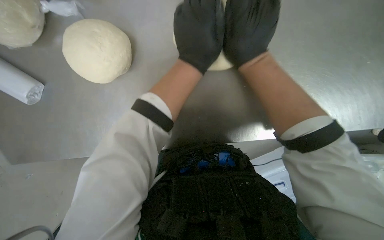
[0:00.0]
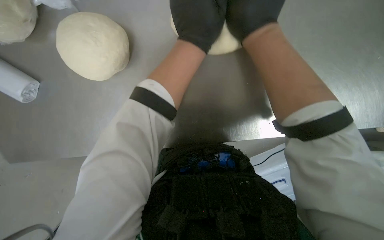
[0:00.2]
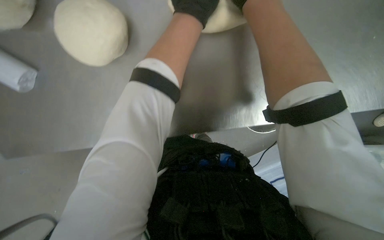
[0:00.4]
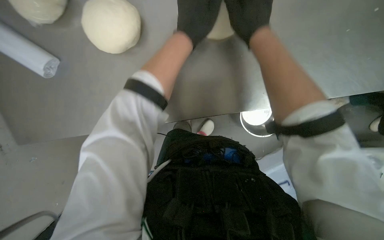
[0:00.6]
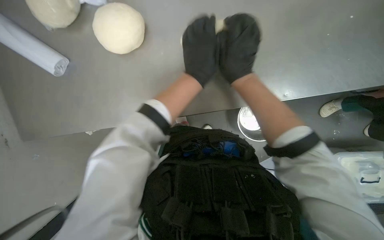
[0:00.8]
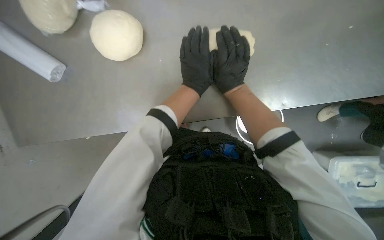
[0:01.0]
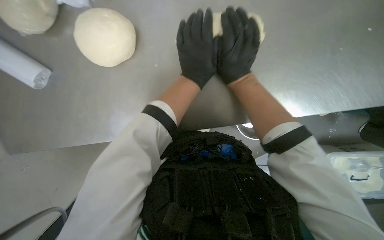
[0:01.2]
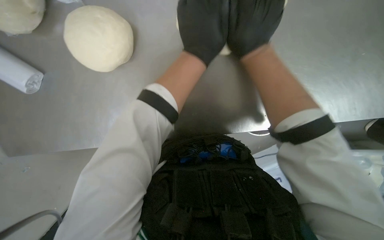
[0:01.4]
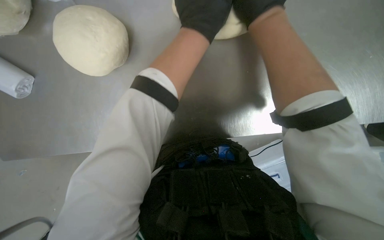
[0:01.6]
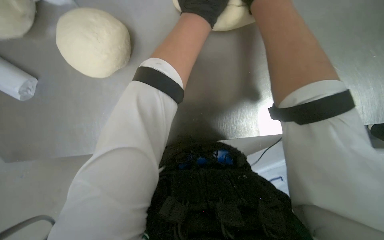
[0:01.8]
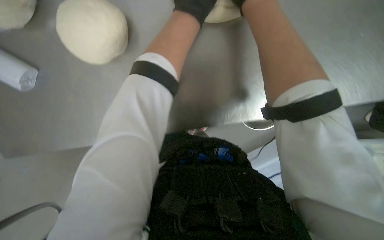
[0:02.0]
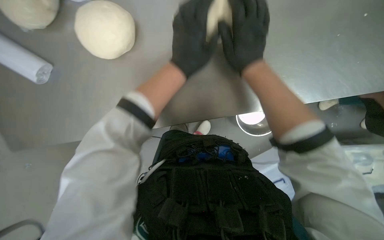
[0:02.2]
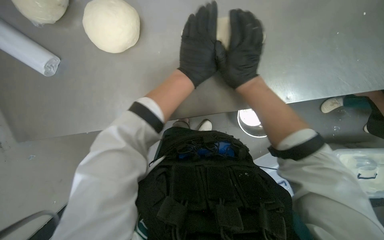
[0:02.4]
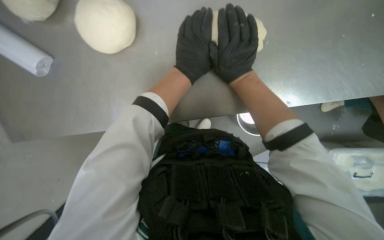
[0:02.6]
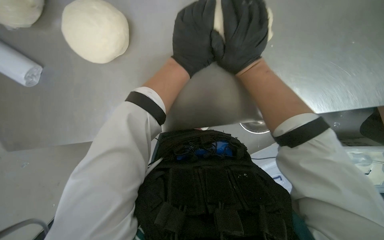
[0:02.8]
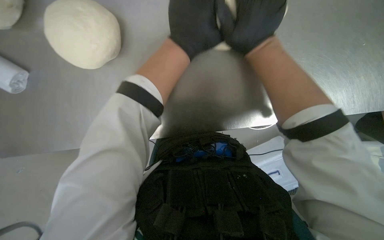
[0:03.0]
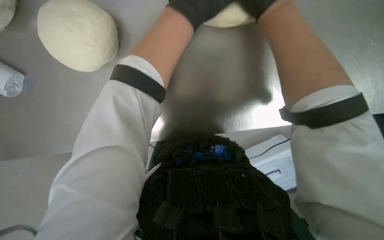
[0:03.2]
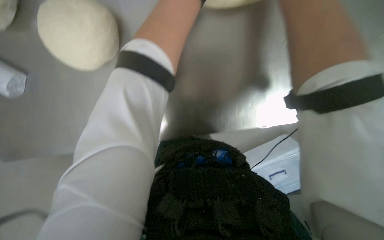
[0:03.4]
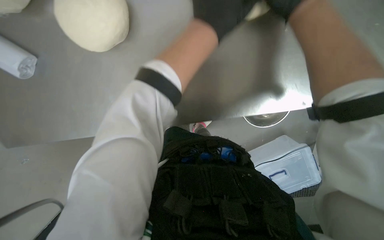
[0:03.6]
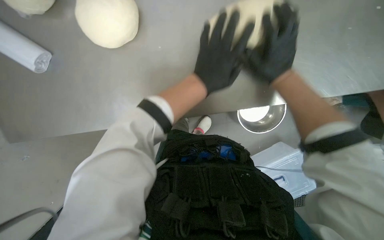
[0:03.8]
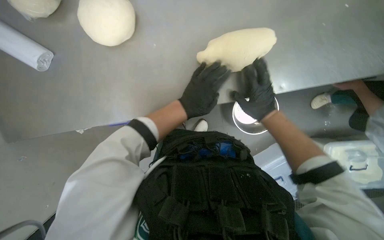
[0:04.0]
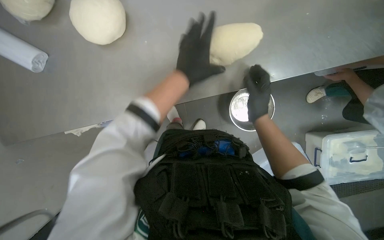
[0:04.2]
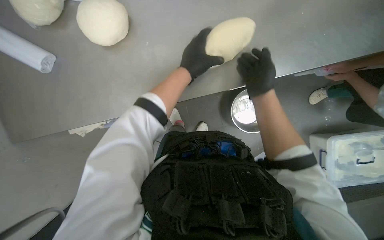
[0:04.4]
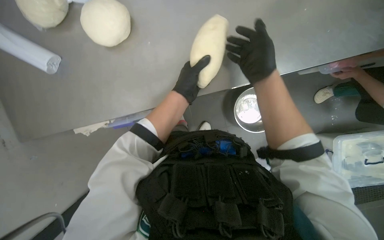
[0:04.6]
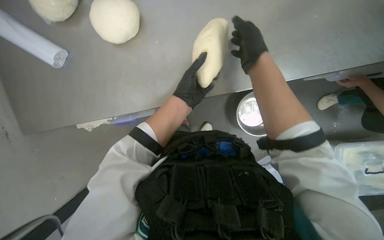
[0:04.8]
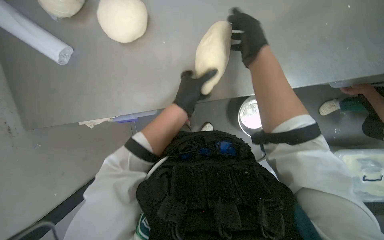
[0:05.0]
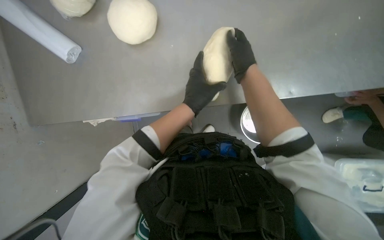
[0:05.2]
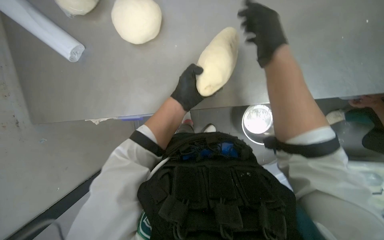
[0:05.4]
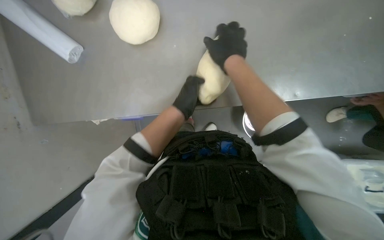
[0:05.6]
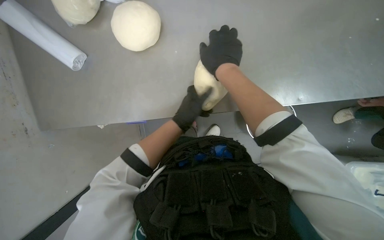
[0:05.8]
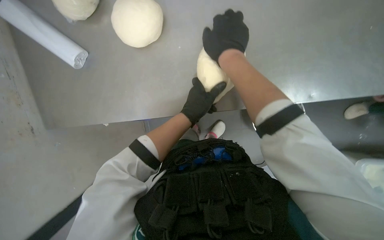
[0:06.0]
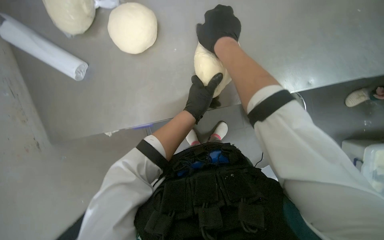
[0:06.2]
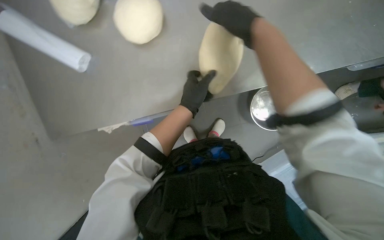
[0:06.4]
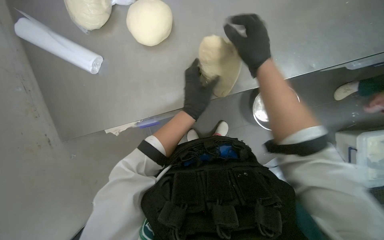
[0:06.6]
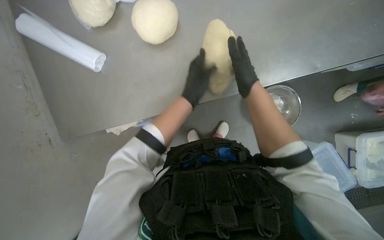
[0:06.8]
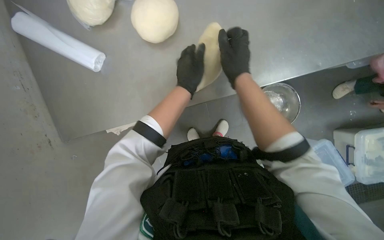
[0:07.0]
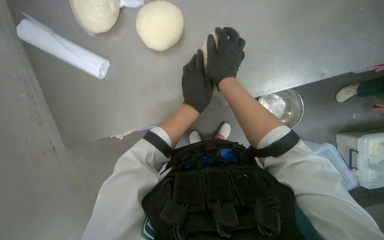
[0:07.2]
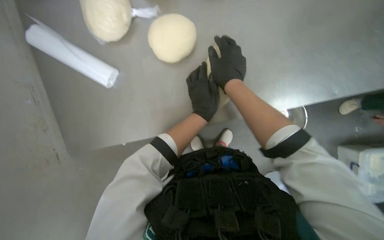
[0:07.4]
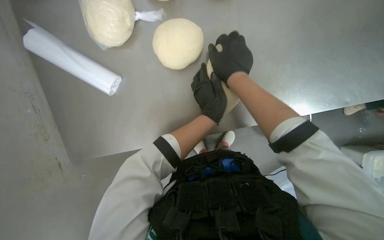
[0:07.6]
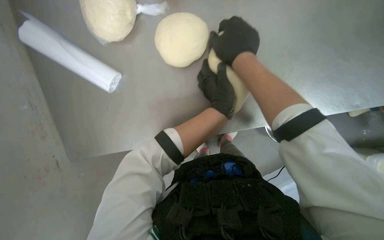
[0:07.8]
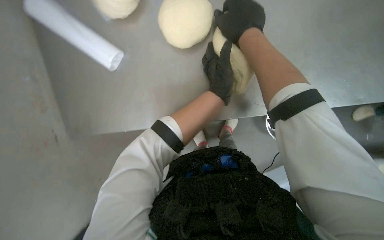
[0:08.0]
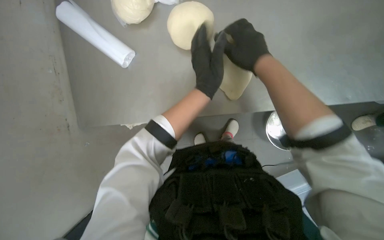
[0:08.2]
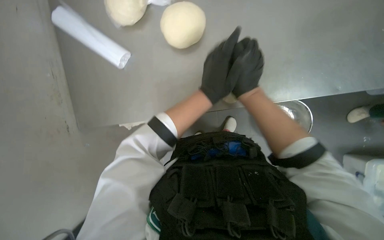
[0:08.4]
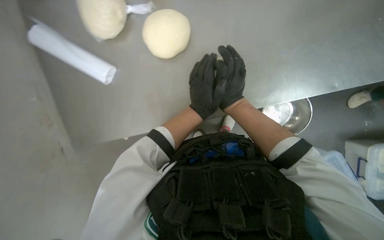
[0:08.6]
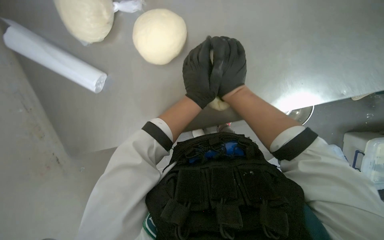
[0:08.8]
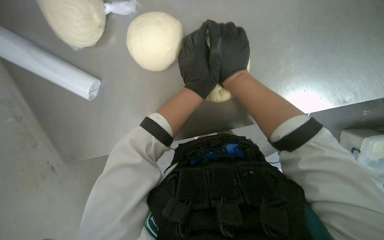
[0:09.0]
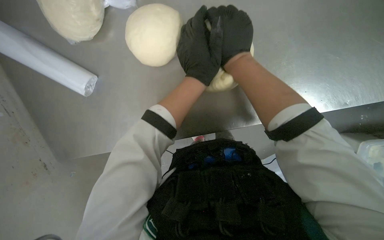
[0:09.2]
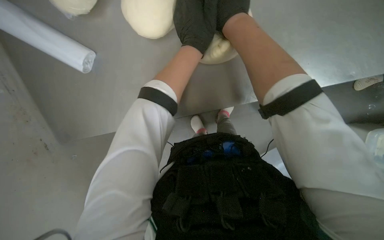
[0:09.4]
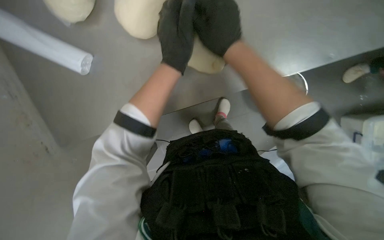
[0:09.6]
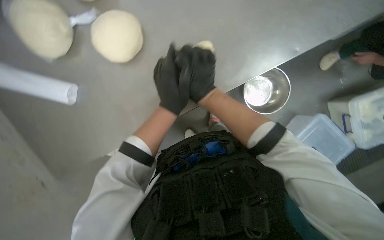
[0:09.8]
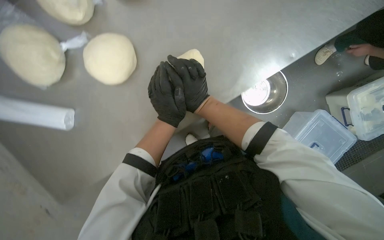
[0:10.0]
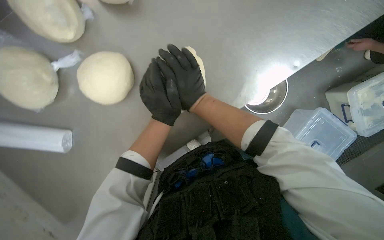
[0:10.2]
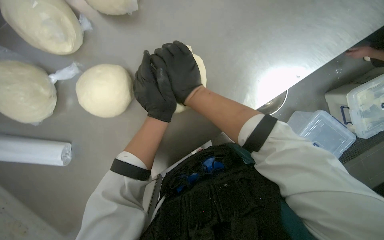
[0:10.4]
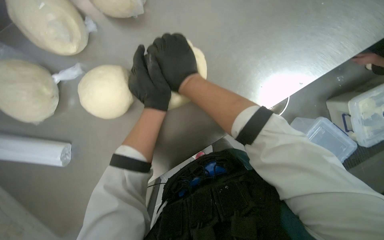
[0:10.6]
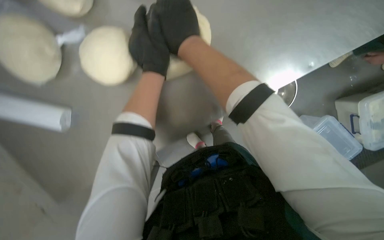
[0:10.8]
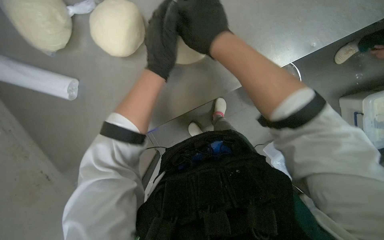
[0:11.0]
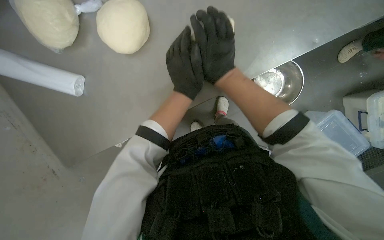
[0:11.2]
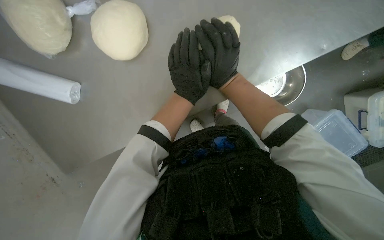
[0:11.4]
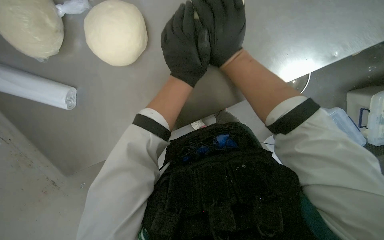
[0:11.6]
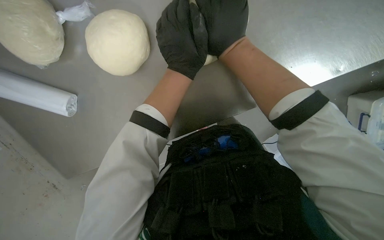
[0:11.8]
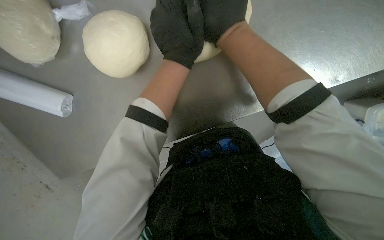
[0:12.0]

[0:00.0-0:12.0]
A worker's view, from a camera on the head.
Job: preparing food.
The whole recording: Shaping dough on counter. The worker kneads and shapes dough into an elongated form on the counter.
0:00.0 to 0:01.6: The right hand moves nearer to the camera, some 10 cm; the left hand heads up the picture, covering about 10 cm.
0:01.6 to 0:03.0: The right hand travels farther from the camera by some 10 cm.
0:03.0 to 0:04.4: The left hand reaches some 5 cm farther from the camera, then returns.
0:04.4 to 0:06.0: The right hand is displaced to the left and nearer to the camera by approximately 20 cm; the left hand is displaced down the picture by roughly 10 cm.
0:07.6 to 0:09.0: The right hand travels up the picture and back again, some 5 cm each way.
0:09.0 to 0:10.4: The right hand moves roughly 10 cm up the picture and comes back.

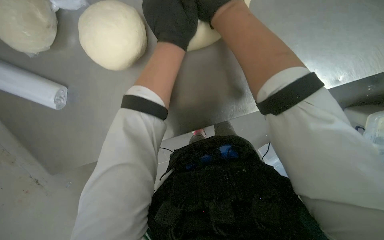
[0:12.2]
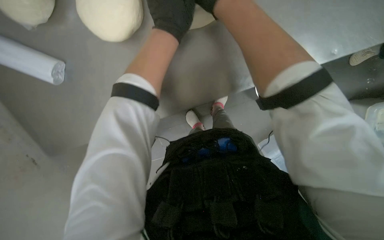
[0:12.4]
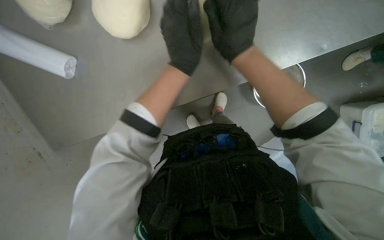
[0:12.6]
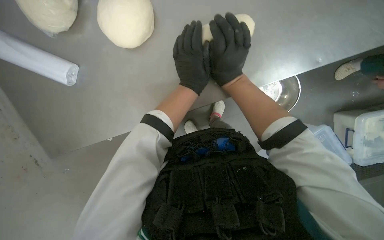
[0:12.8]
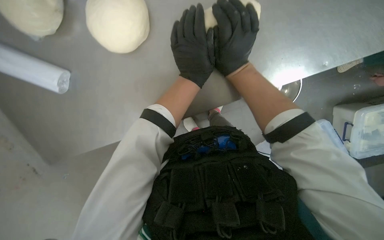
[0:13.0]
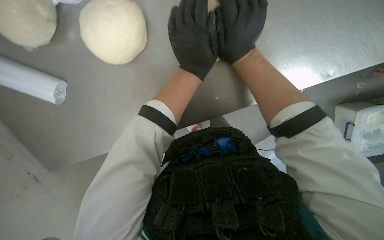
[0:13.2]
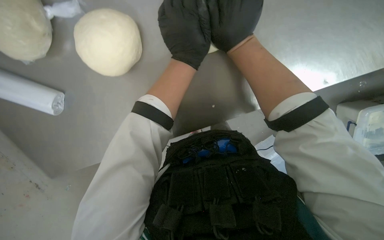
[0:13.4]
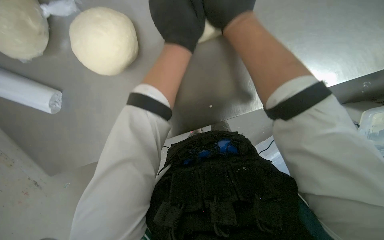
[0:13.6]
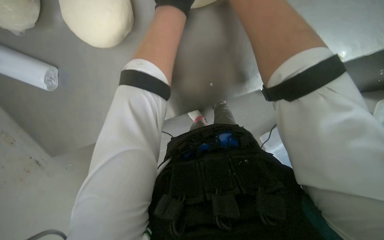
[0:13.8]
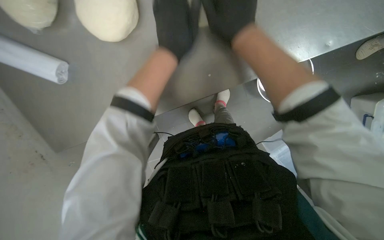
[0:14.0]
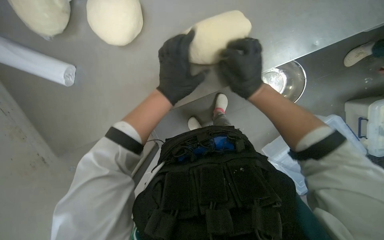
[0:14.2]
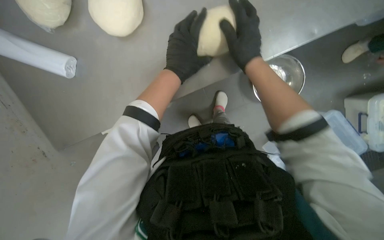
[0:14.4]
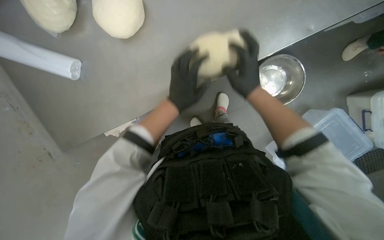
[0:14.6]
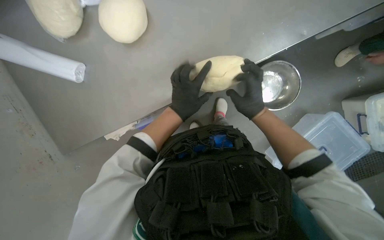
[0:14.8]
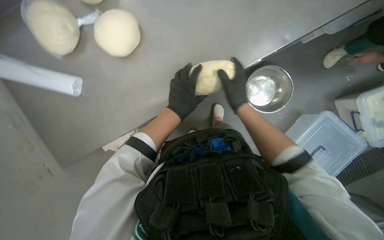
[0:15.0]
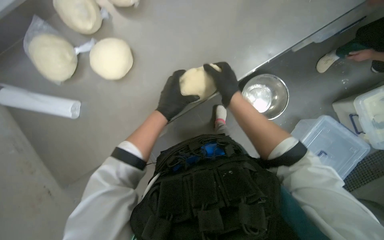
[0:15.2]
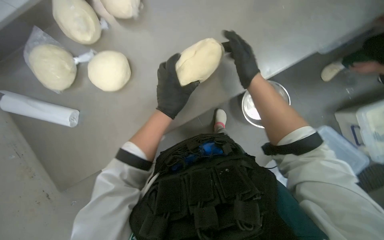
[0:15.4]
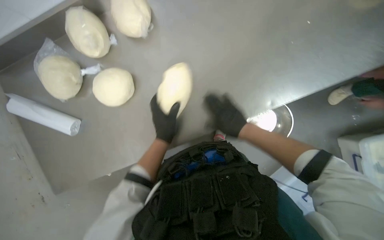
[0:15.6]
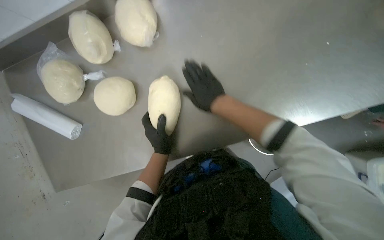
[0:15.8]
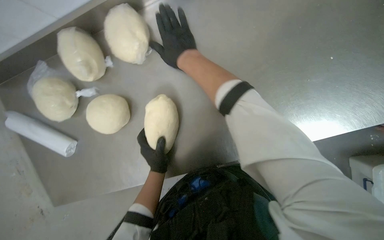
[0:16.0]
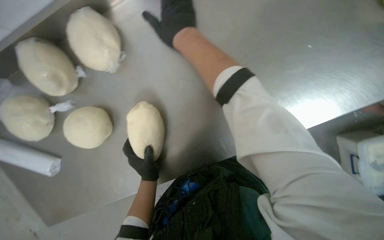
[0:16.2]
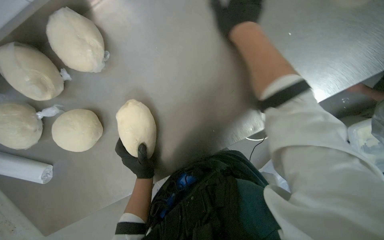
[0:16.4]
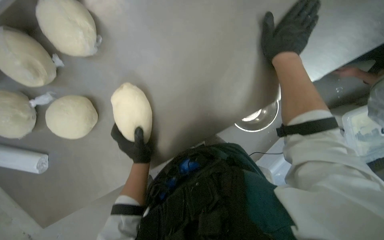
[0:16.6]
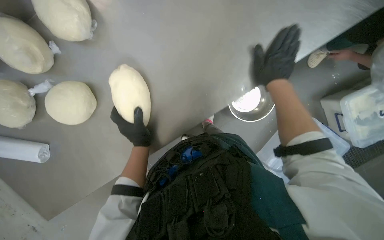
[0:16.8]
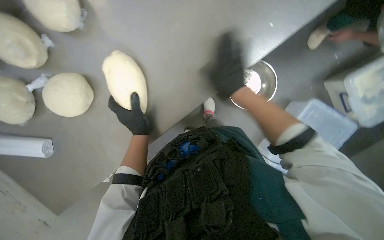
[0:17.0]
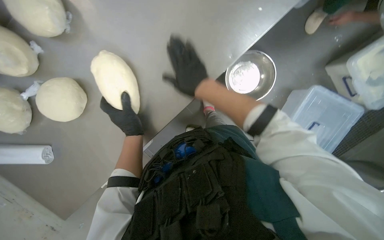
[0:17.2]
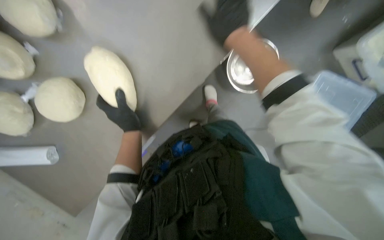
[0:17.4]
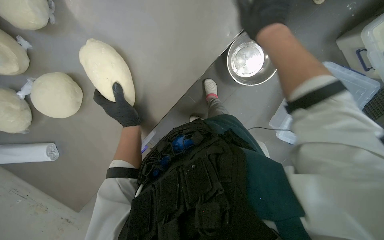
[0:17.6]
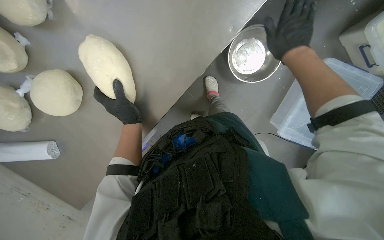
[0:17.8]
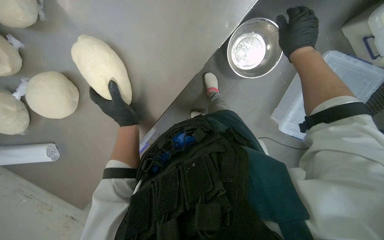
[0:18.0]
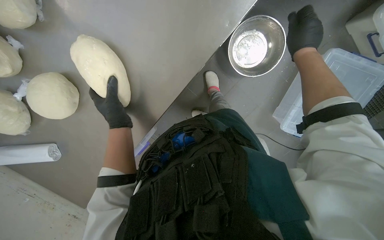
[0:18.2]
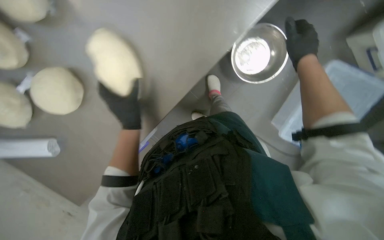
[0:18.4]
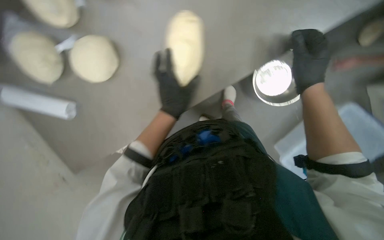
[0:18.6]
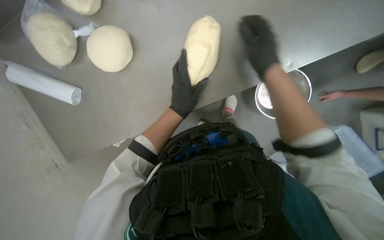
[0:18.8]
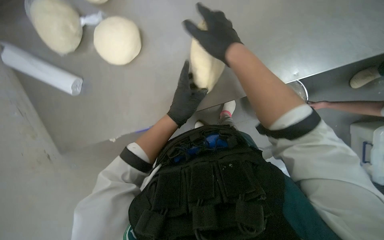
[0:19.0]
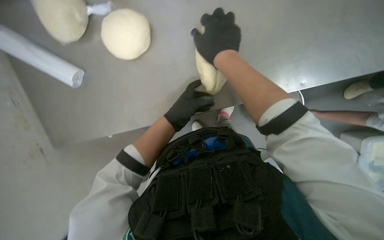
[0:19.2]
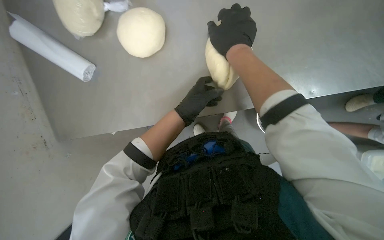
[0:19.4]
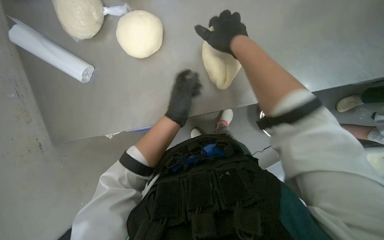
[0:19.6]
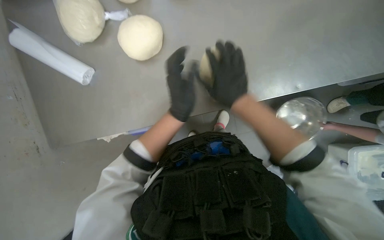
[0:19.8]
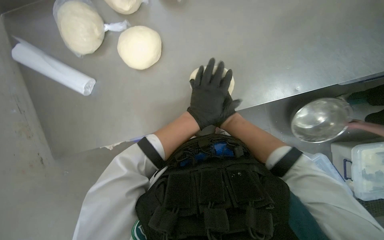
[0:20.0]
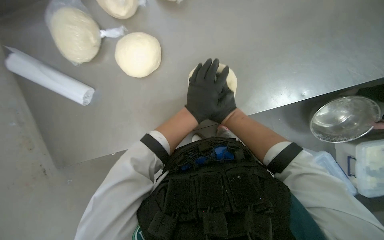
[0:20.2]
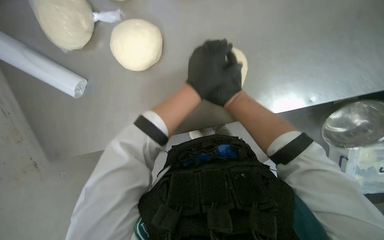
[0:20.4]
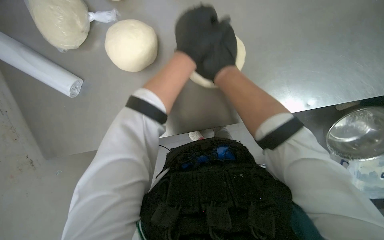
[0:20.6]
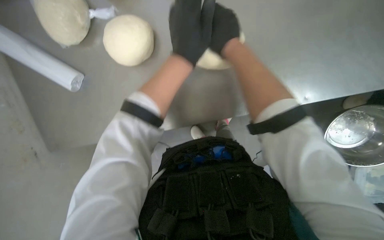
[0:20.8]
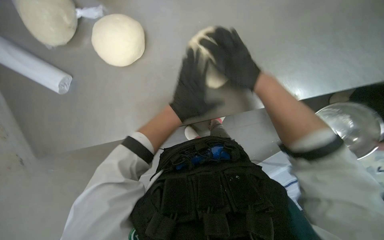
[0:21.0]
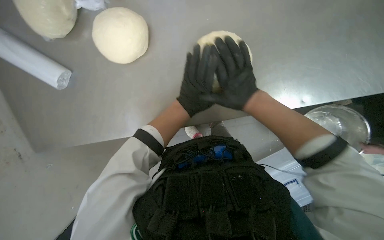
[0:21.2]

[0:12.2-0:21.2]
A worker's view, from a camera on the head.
Job: preparing food.
The whole recording: Shaping dough on counter. The worker kneads and shapes dough into an elongated form on the counter.
0:13.8 to 0:15.2: The wearer looks some 15 degrees further upward. Both hands travel together down the picture, about 15 cm.
0:15.2 to 0:16.6: The right hand is displaced to the right and up the picture by approximately 25 cm.
0:16.6 to 0:18.2: The right hand goes to the left and returns, about 10 cm each way.
0:18.2 to 0:19.8: The scene turns some 35 degrees clockwise in the picture.
0:19.8 to 0:21.2: The right hand is displaced to the left by approximately 10 cm.
